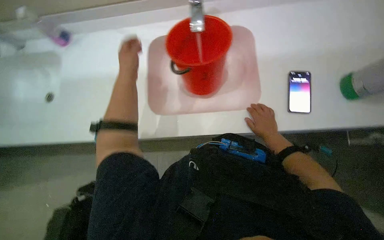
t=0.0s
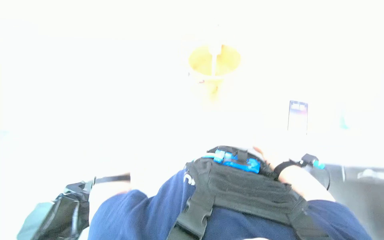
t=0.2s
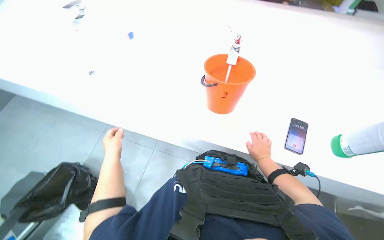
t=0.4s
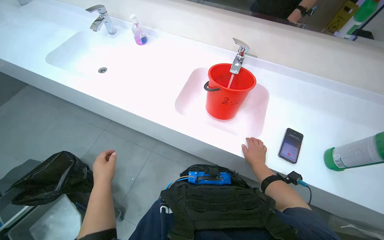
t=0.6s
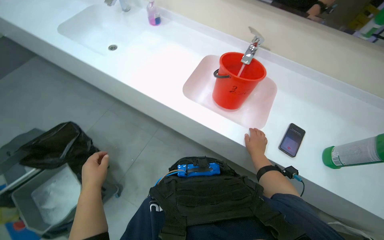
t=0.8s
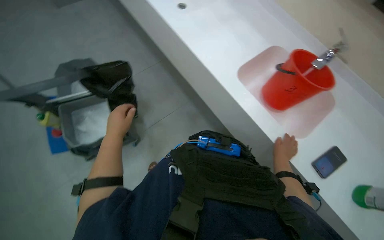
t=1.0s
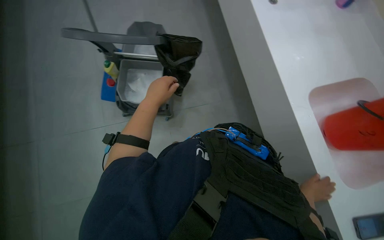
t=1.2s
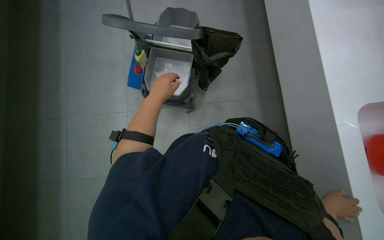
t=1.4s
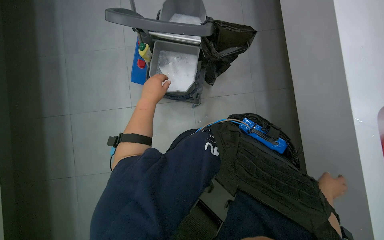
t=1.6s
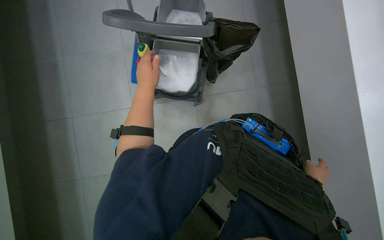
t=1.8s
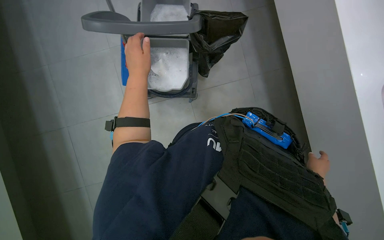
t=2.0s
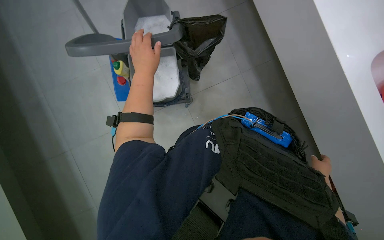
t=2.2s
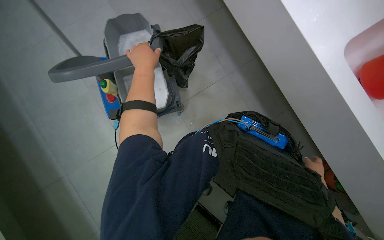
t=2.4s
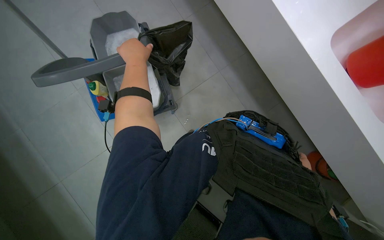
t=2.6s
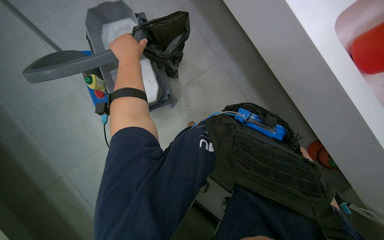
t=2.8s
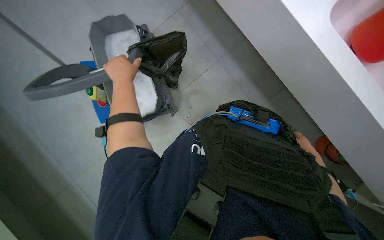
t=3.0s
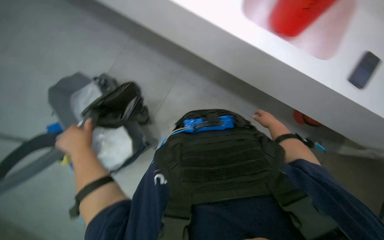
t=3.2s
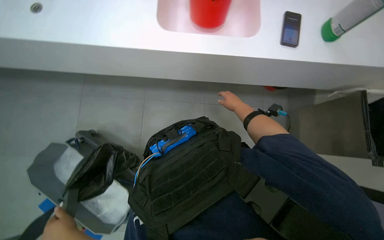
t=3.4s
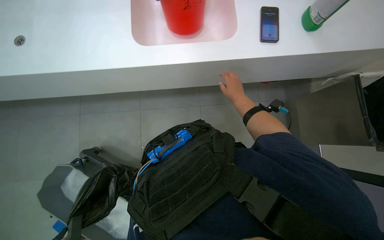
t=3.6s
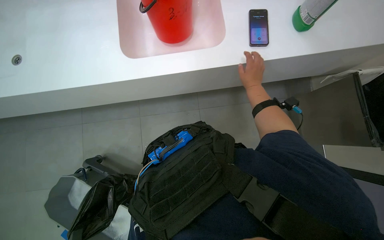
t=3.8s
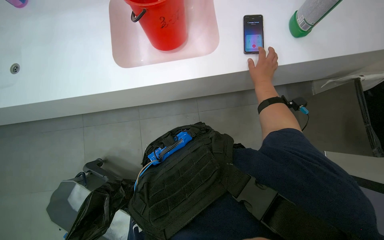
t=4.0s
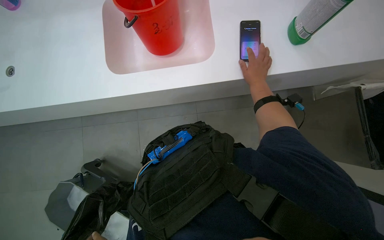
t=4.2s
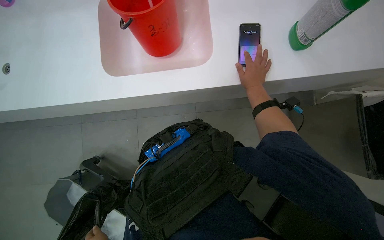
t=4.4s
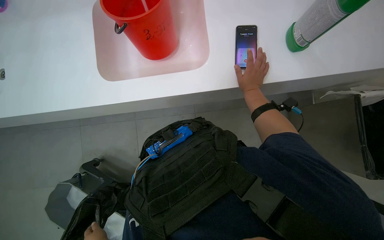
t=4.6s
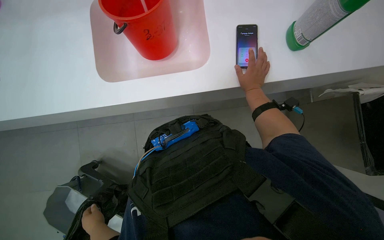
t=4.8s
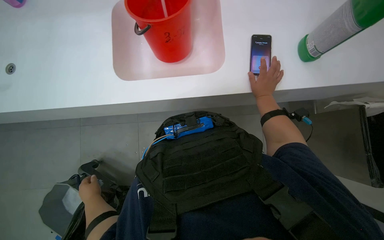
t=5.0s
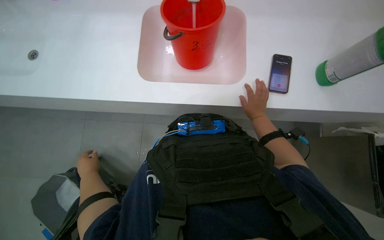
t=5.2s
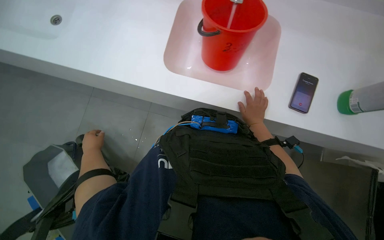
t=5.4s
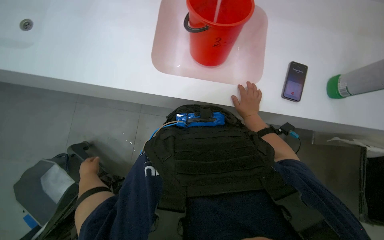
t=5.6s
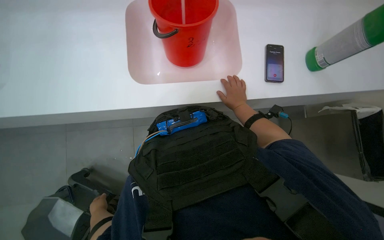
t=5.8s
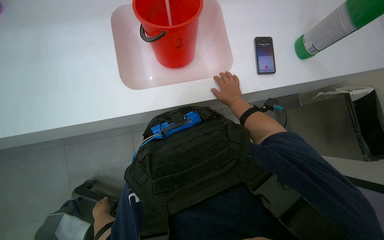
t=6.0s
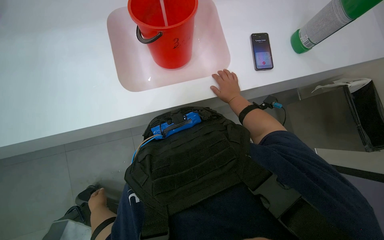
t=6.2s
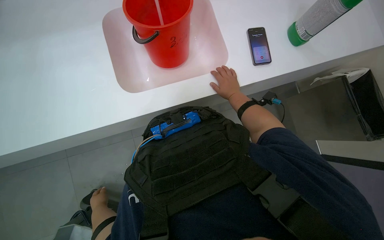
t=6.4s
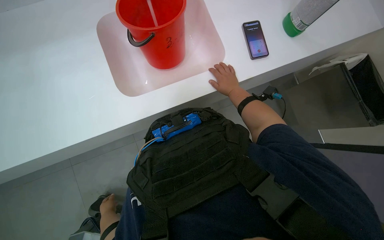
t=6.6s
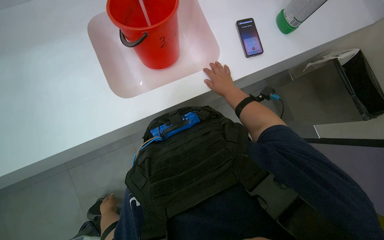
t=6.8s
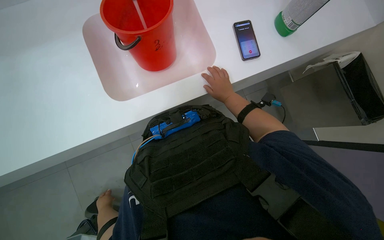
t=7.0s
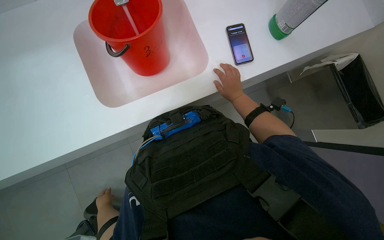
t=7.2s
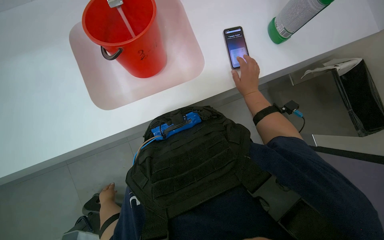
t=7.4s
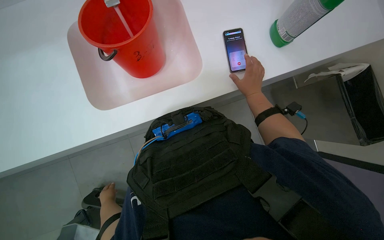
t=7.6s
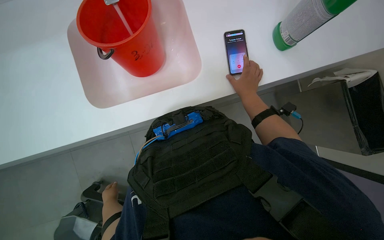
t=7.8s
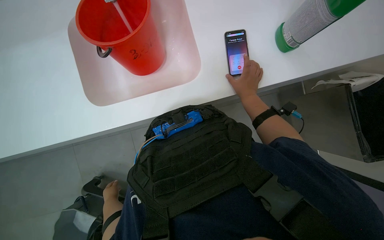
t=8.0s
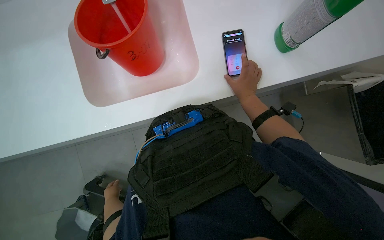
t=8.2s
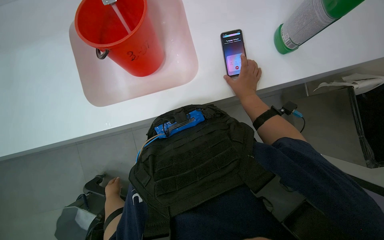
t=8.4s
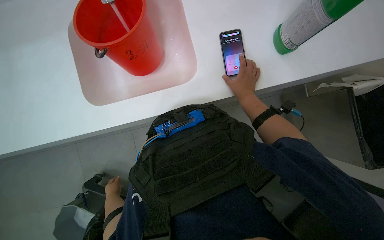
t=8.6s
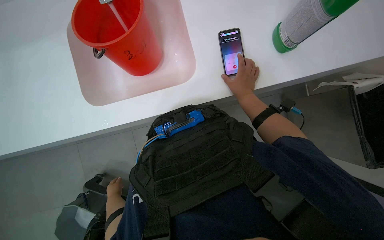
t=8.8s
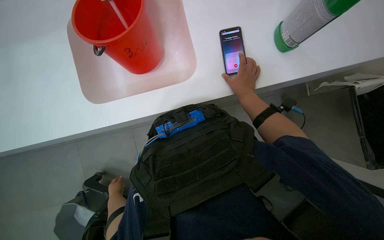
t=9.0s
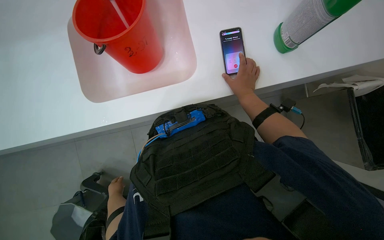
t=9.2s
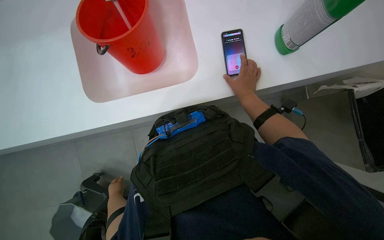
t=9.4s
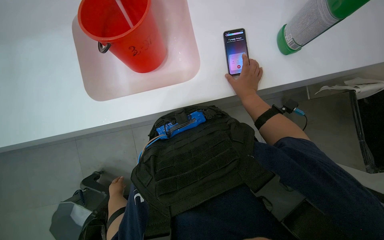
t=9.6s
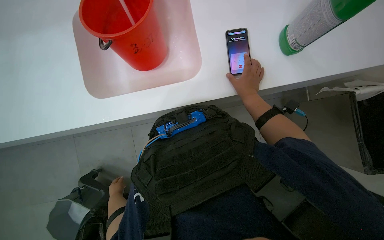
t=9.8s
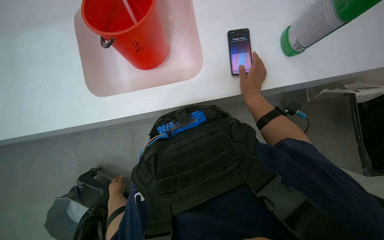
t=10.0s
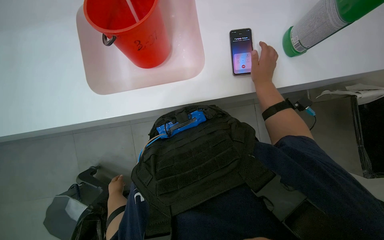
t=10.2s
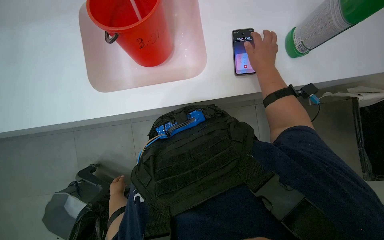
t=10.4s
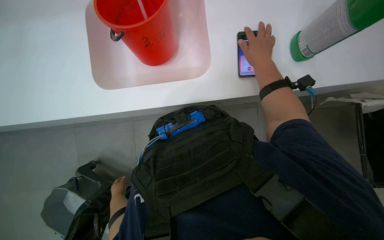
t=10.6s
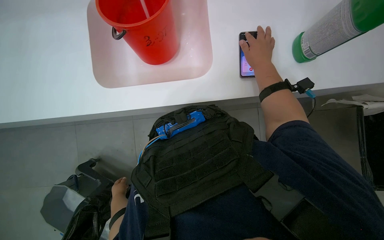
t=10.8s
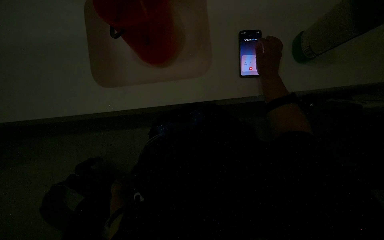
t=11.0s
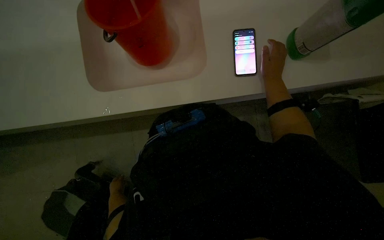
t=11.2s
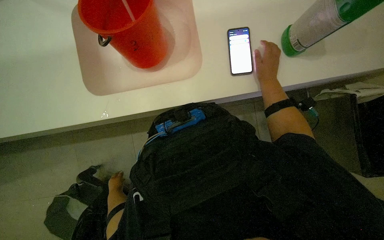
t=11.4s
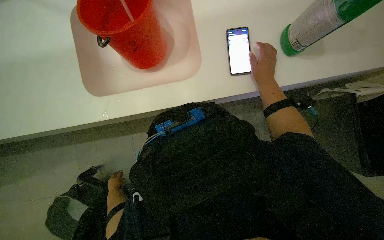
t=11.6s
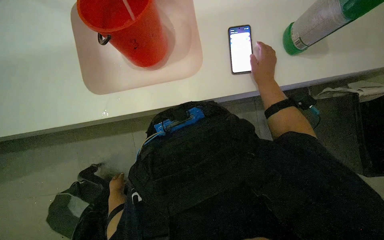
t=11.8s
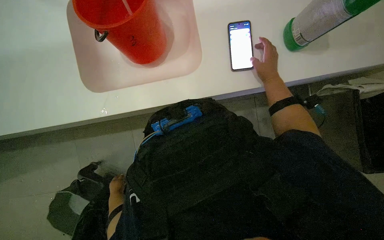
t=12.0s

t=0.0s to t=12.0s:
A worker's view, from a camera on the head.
Job: preparing cleaning supplies.
The whole recording: Preparing cleaning solution. The worker fills a bucket with water and cleaning solution, then pours it into a cleaning cart and prepares a mop.
t=0.0s to t=1.6s: The head turns to the left by approximately 80 degrees.
t=1.6s to t=3.0s: Everything in view rotates approximately 35 degrees counterclockwise. The right hand goes some 10 cm farther from the camera.
t=3.0s to t=4.4s: The wearer looks about 15 degrees further upward. The scene rotates counterclockwise by some 60 degrees.
t=4.4s to t=6.0s: The right hand heads to the left, covering approximately 10 cm.
t=6.0s to t=7.6s: The head travels about 50 cm.
t=9.0s to t=10.4s: The right hand goes about 10 cm nearer to the camera.
t=10.4s to t=12.0s: The right hand shifts roughly 20 cm farther from the camera and to the right.

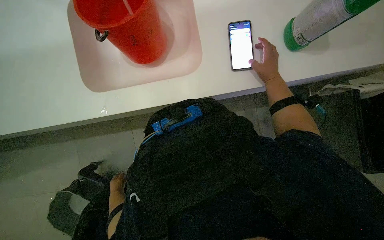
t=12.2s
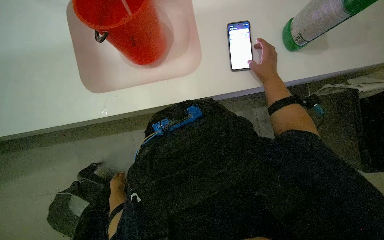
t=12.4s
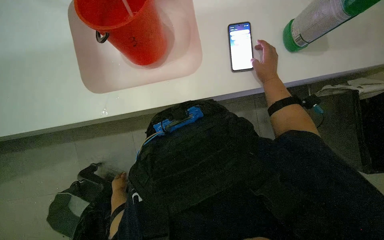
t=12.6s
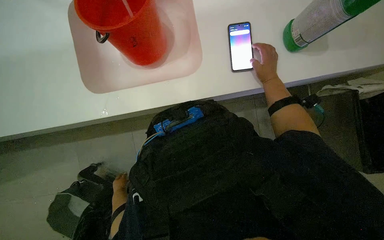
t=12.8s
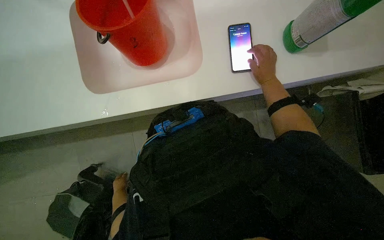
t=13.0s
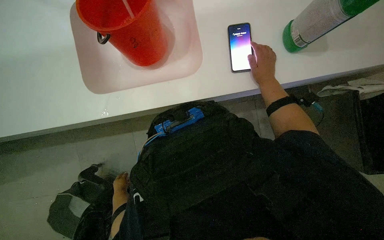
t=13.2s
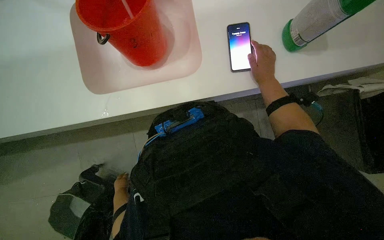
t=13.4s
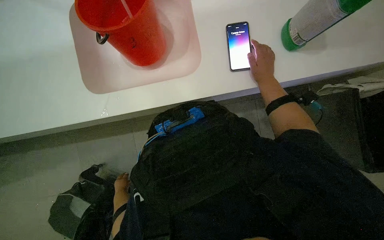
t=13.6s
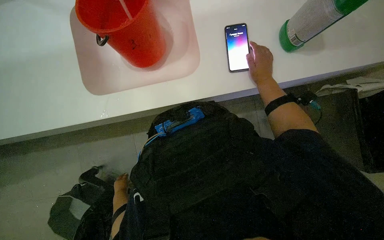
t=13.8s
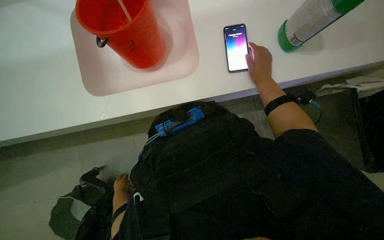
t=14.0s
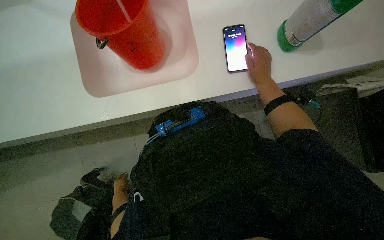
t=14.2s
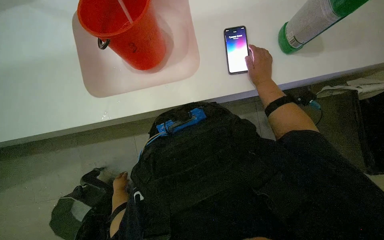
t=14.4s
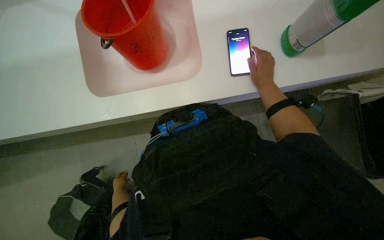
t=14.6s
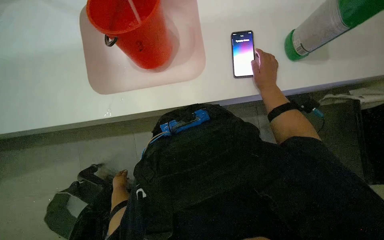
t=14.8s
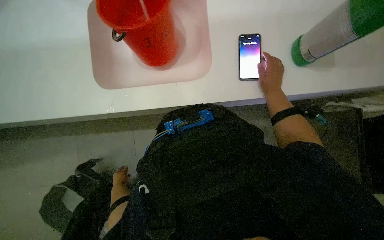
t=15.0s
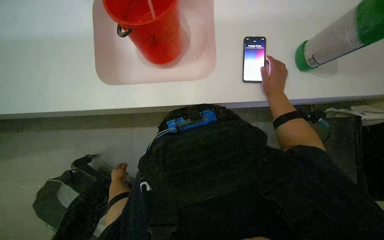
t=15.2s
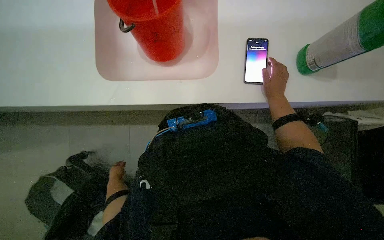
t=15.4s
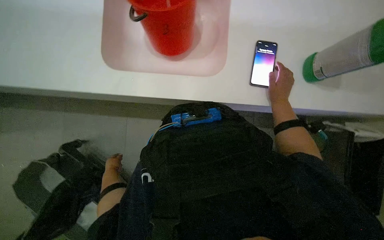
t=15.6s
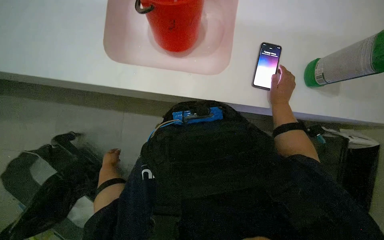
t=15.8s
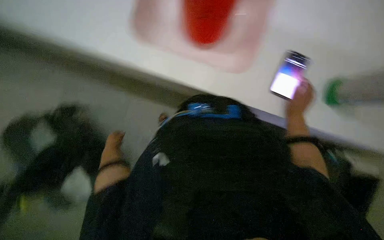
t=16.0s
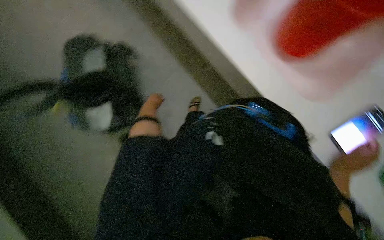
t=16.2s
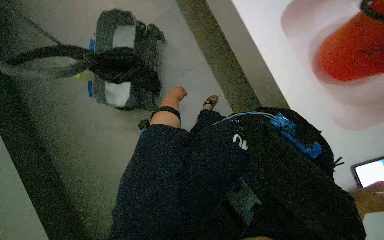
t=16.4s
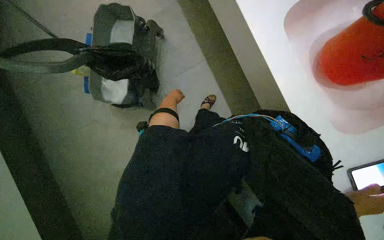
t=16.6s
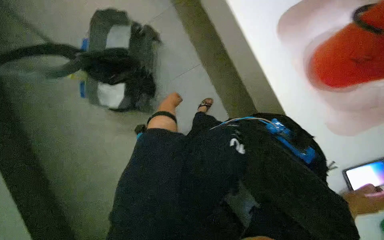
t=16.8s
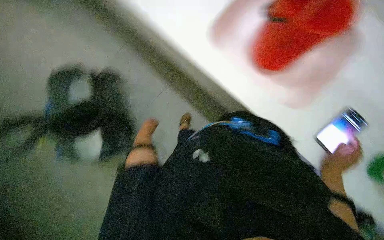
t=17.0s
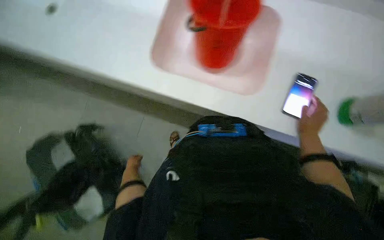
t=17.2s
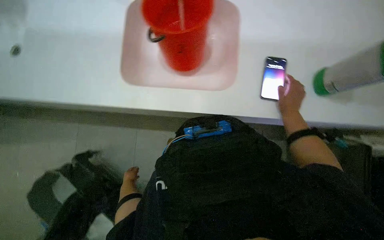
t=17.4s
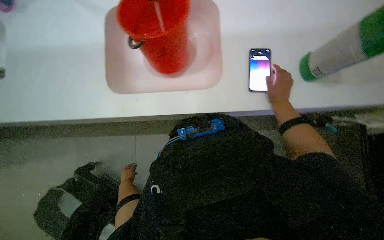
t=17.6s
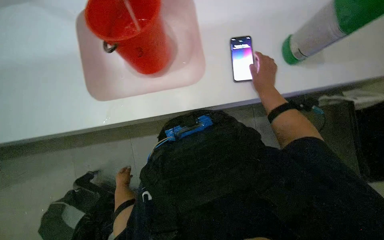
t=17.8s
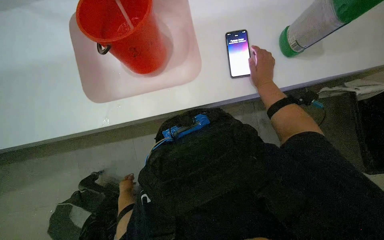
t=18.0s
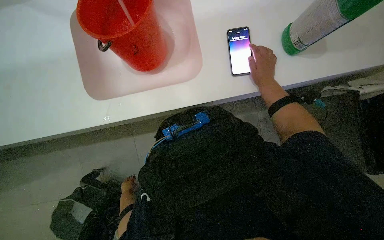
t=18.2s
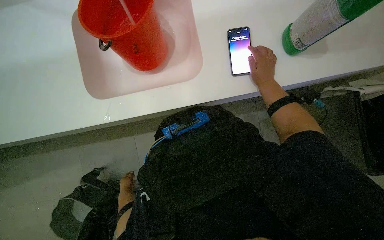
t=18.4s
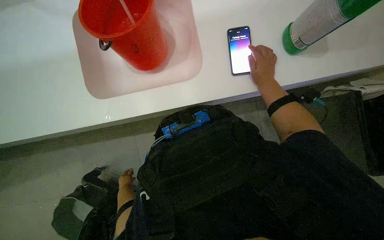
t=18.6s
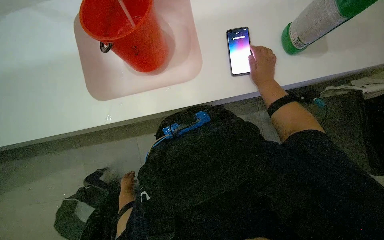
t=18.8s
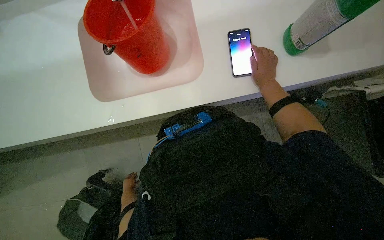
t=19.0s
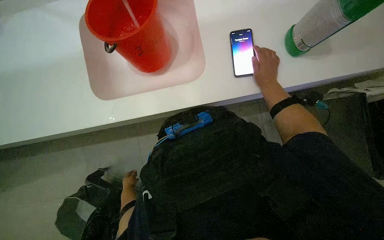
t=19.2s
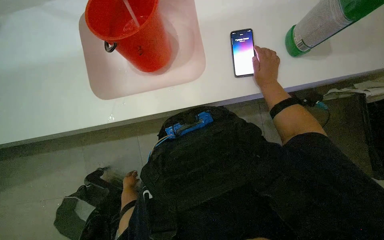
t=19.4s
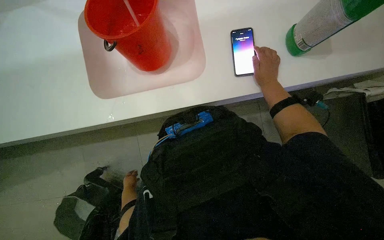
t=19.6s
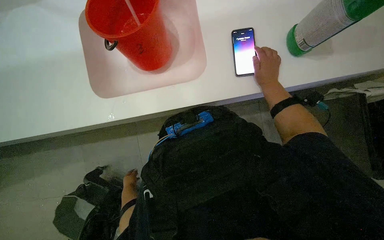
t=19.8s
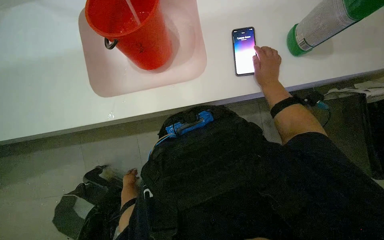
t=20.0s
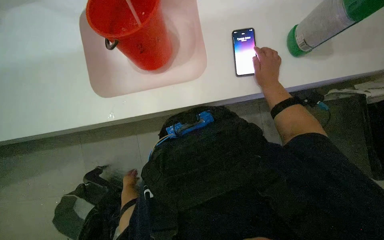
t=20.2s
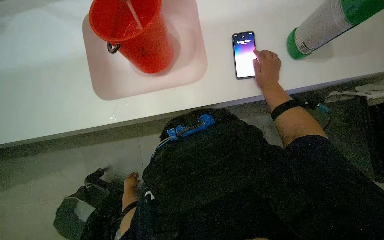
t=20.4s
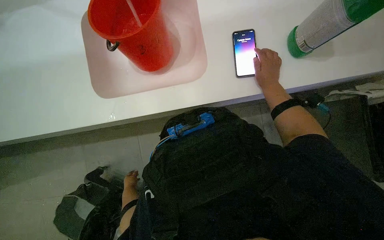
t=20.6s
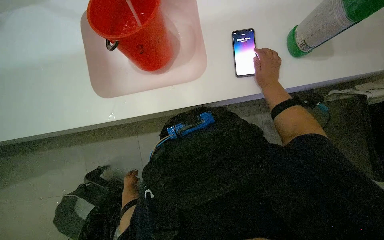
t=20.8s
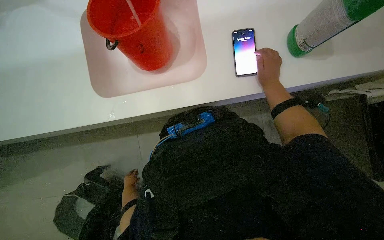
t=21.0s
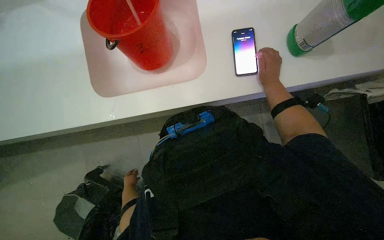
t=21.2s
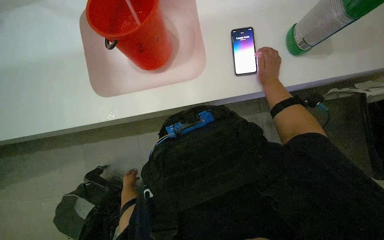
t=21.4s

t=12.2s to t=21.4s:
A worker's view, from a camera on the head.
Job: preparing cleaning supplies.
The whole recording: Preparing cleaning solution. The worker fills a bucket with water and cleaning solution, then pours it into a cleaning cart and prepares a mop.
t=15.2s to t=16.8s: Everything in view rotates about 45 degrees clockwise.
t=16.8s to t=18.4s: The scene rotates counterclockwise by roughly 75 degrees.
